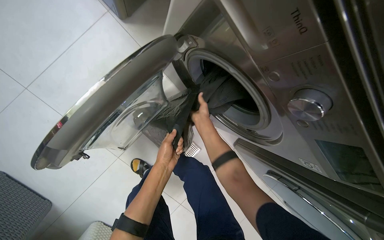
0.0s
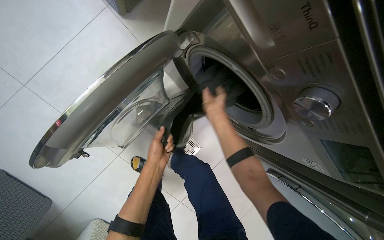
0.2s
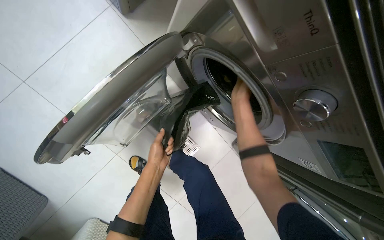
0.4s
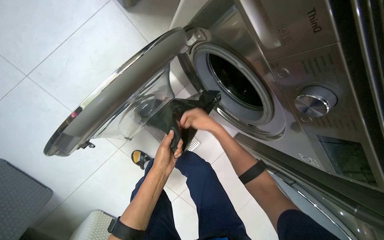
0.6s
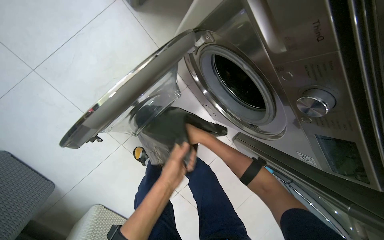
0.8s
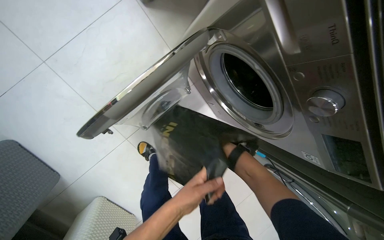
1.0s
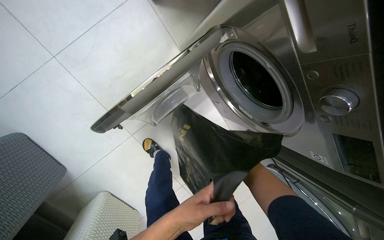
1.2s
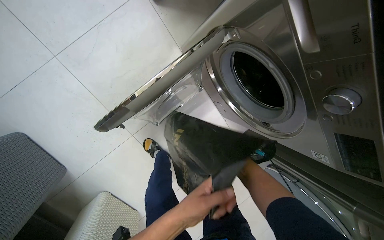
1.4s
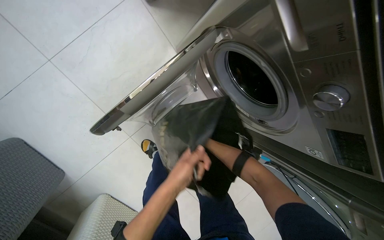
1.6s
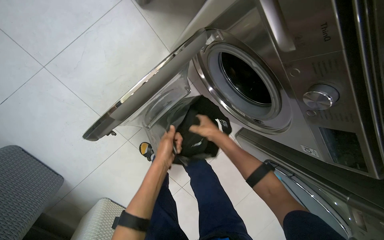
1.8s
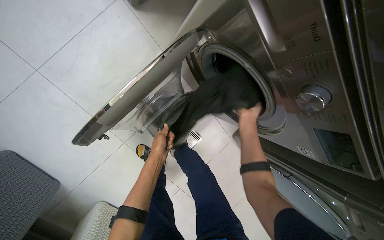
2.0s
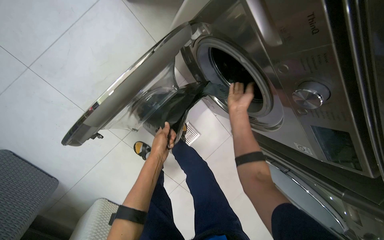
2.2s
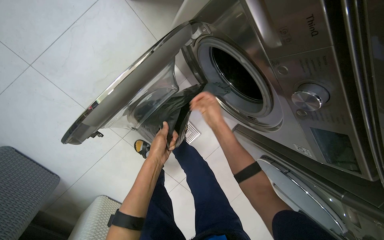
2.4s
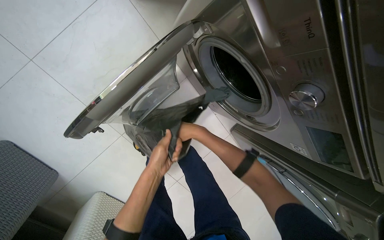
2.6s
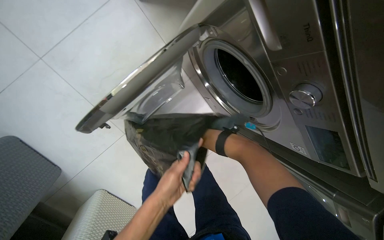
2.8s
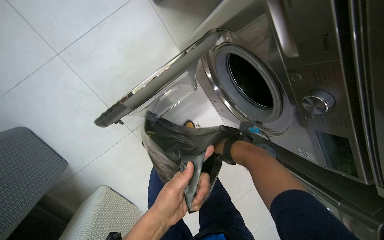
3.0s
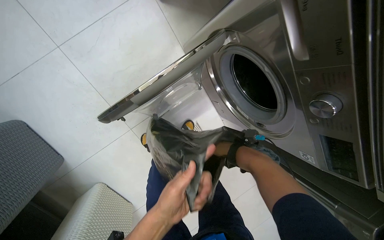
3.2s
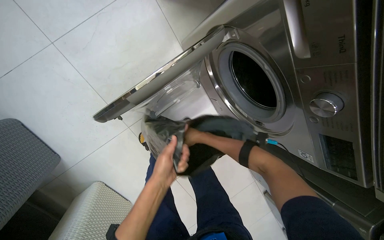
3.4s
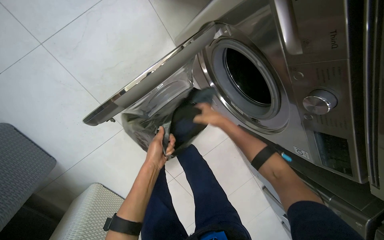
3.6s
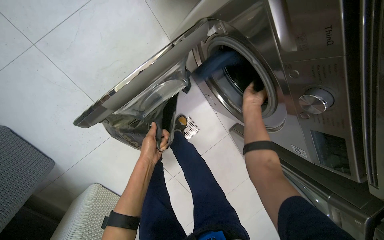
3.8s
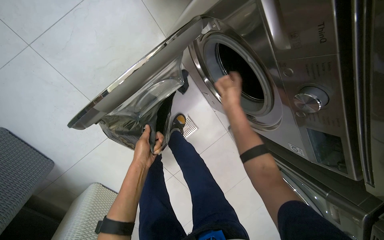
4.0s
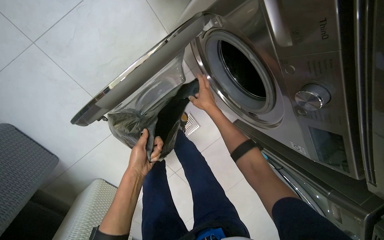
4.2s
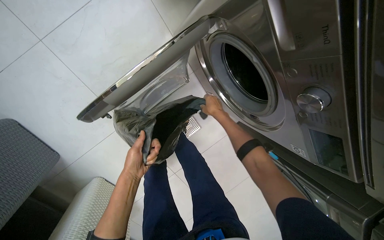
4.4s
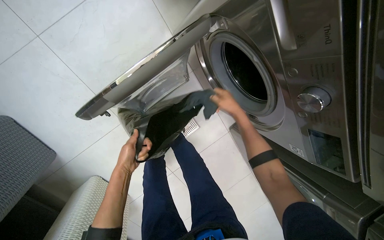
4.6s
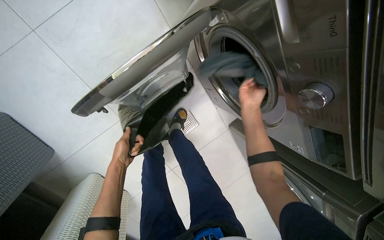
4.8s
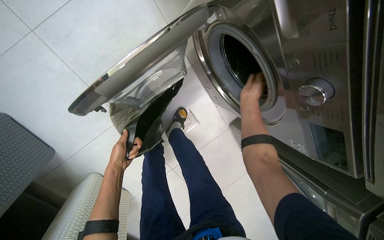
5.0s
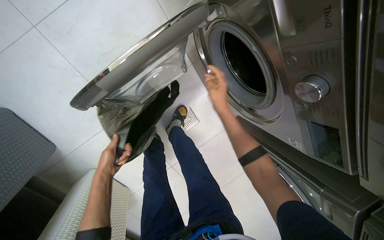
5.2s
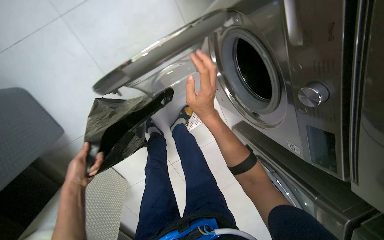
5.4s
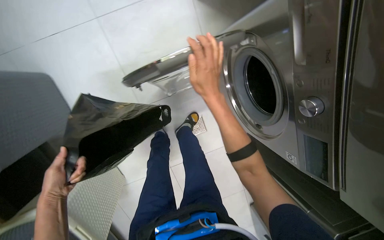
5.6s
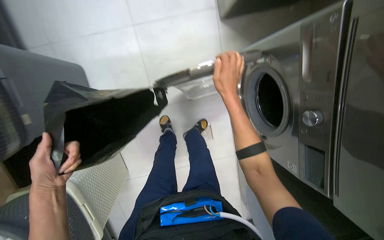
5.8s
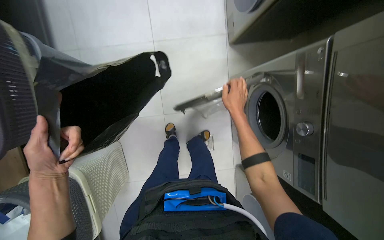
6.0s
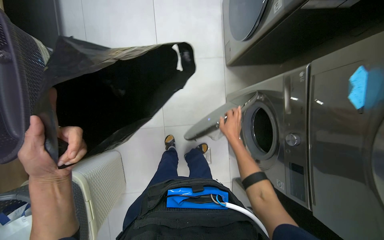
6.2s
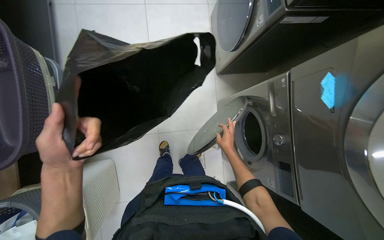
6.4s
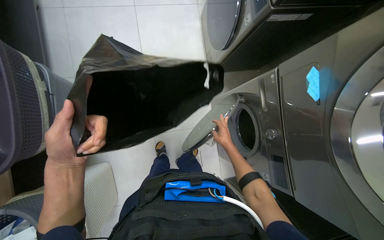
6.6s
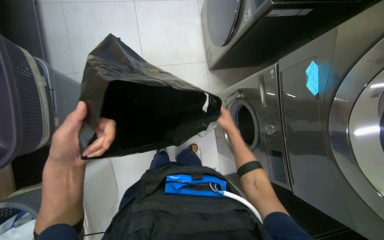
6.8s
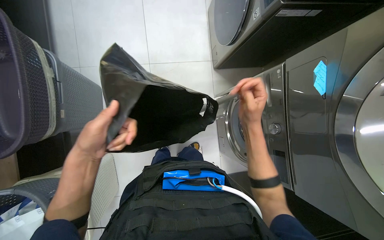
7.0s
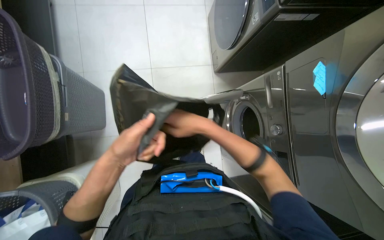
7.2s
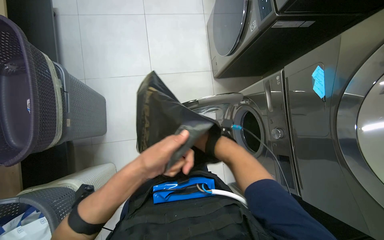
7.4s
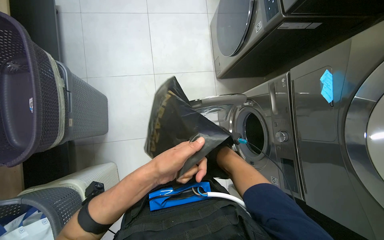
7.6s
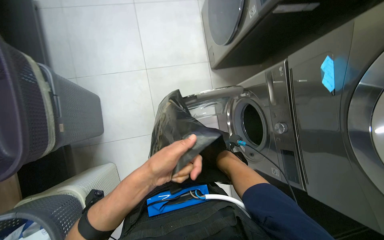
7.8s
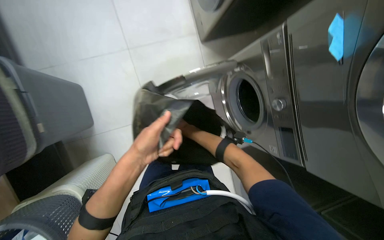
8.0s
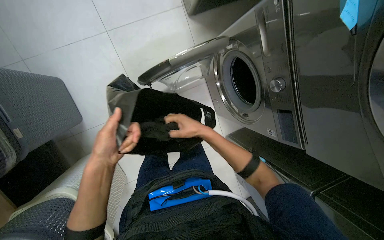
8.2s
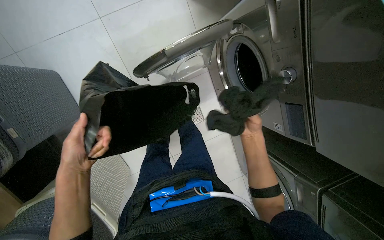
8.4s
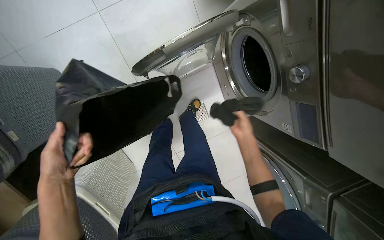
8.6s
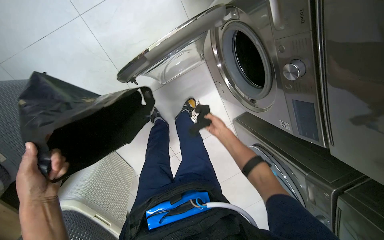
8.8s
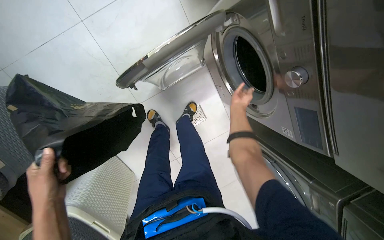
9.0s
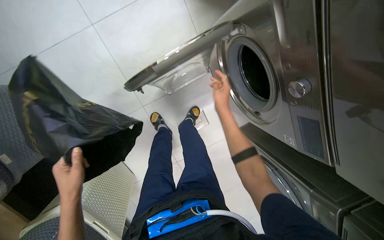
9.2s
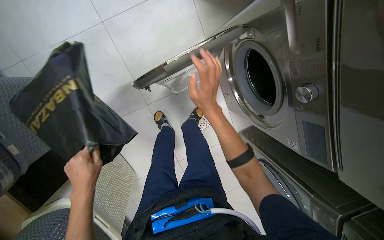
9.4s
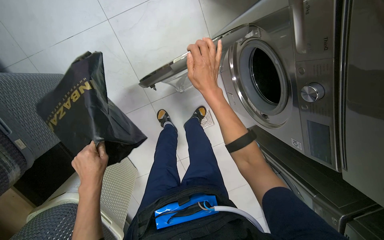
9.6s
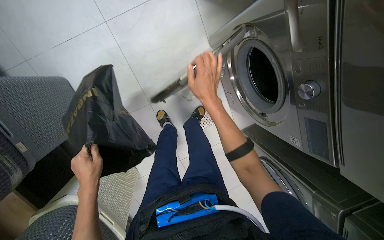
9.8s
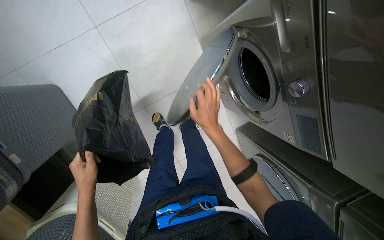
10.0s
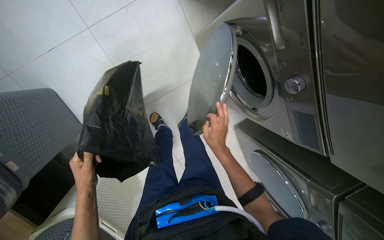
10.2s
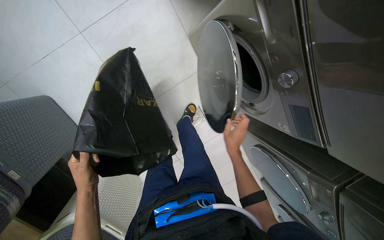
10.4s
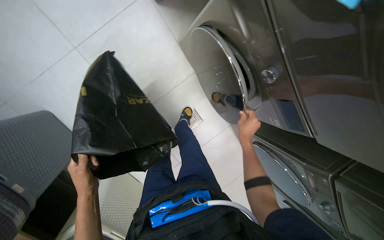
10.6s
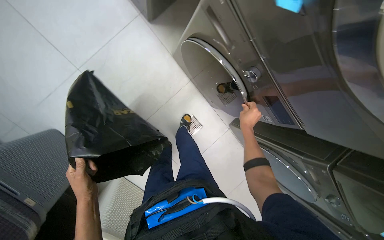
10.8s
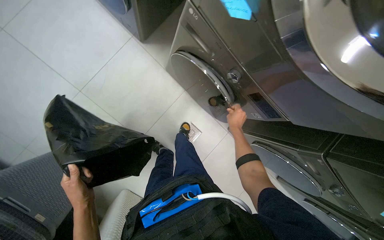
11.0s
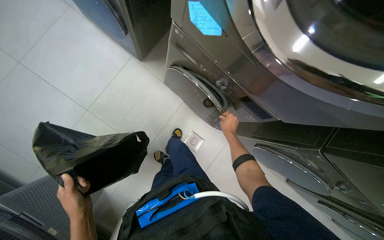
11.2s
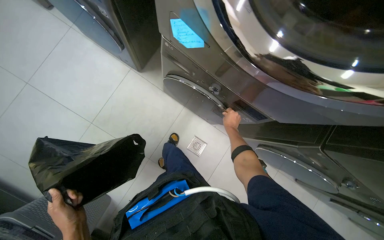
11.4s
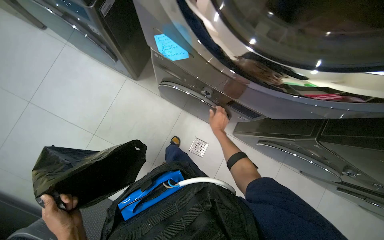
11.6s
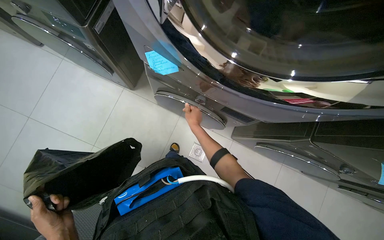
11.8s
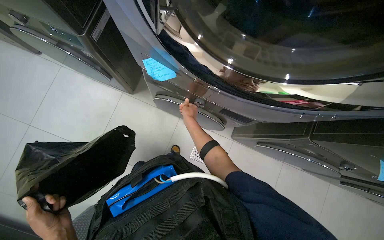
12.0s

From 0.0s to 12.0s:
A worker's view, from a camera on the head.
Job: managing laundry.
The whole recording: Loading and operating washing machines. The worker loads clothes from bags into washing machines and sets their controls.
From 0.0s to 1.6s: The left hand shifts some 15 cm nearer to the camera.
From 1.6s to 3.0s: The left hand travels nearer to the camera by about 10 cm.
From 3.0s to 4.4s: The left hand moves farther from the camera and to the left, approximately 15 cm.
From 4.4s to 6.0s: The camera pitches upward, by some 15 degrees. The scene rotates clockwise by about 30 degrees.
From 6.0s to 7.6s: The view tilts some 10 degrees upward. The left hand is displaced to the right by about 25 cm; the right hand is displaced to the left by some 20 cm, and reaches some 5 cm farther from the camera, then returns.
From 7.6s to 9.0s: The camera pitches downward, by approximately 20 degrees.
From 9.0s to 10.4s: The right hand moves nearer and farther over roughly 20 cm, changing direction 2 times.
From 10.4s to 12.0s: The view tips upward by roughly 25 degrees. The scene rotates counterclockwise by some 35 degrees.

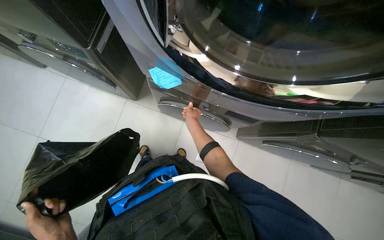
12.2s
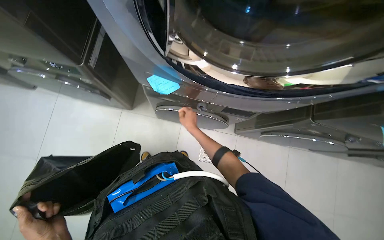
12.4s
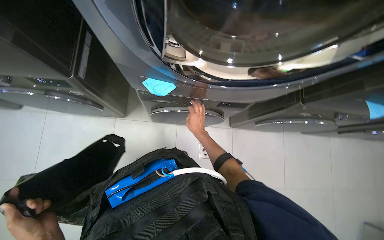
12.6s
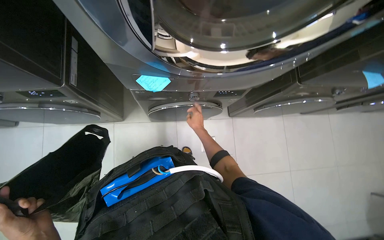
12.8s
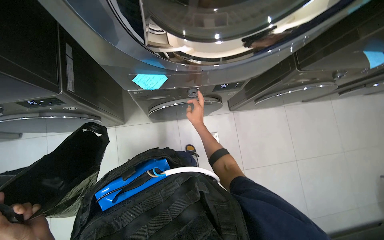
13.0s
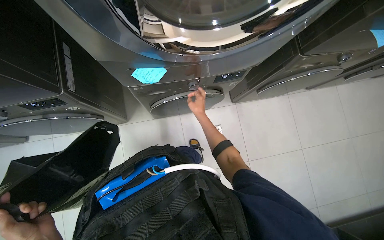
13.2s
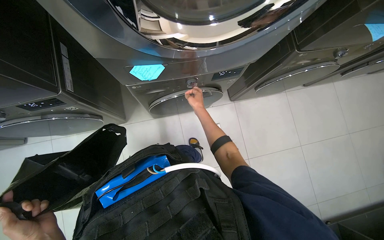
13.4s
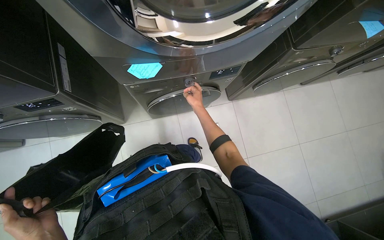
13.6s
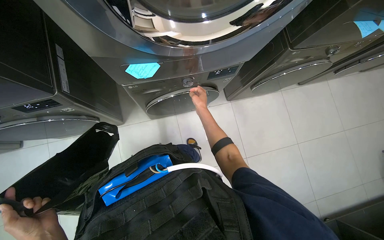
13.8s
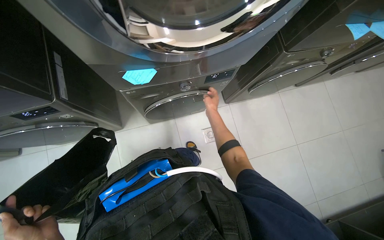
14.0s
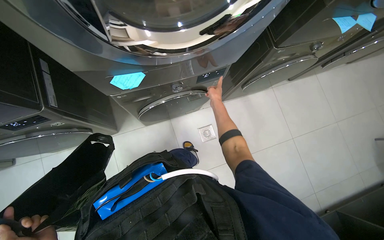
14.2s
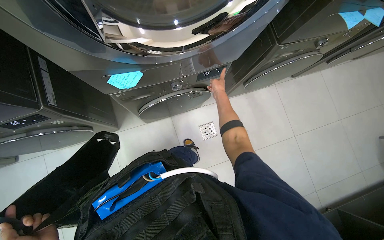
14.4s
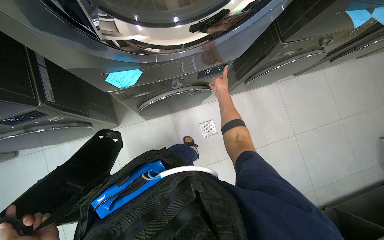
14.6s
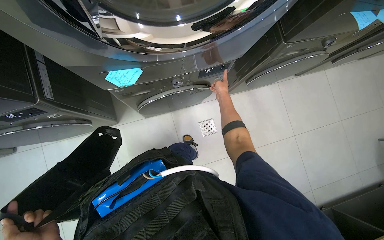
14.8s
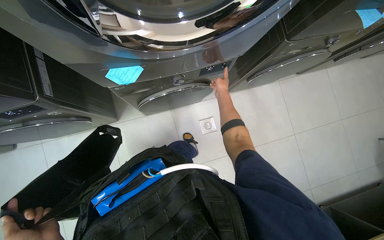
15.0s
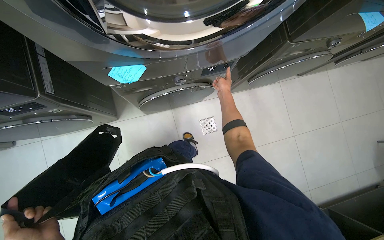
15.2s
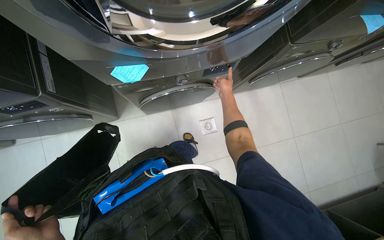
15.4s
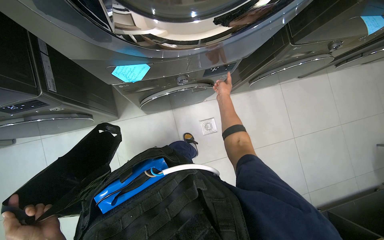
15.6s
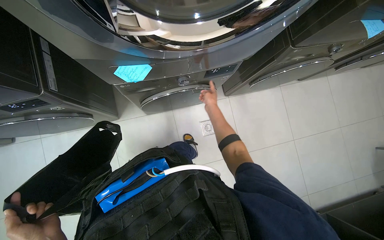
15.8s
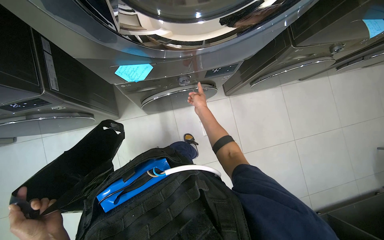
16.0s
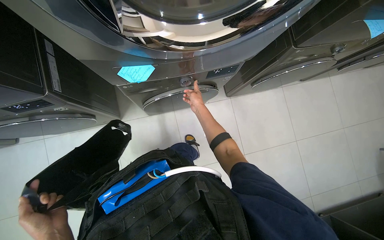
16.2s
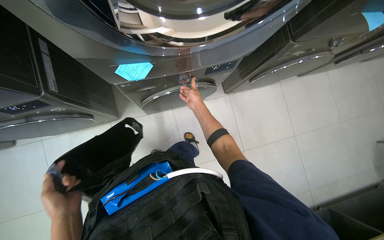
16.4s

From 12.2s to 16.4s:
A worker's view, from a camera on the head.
Job: managing laundry.
The whole recording: Loading and operating washing machines. The worker loads clothes from bags into washing machines and sets their controls.
From 12.2s to 13.6s: The scene turns roughly 35 degrees counterclockwise in the picture.
From 13.6s to 15.0s: The right hand goes approximately 25 cm to the right, farther from the camera and up the picture.
From 15.0s to 16.4s: The right hand moves to the left, approximately 15 cm.

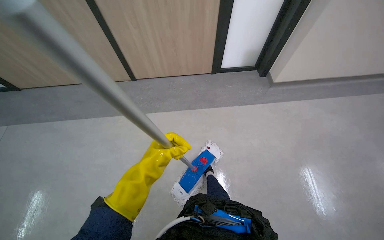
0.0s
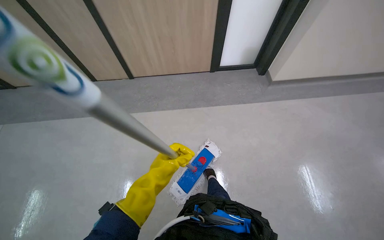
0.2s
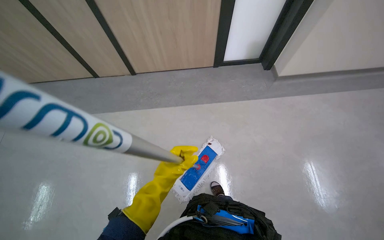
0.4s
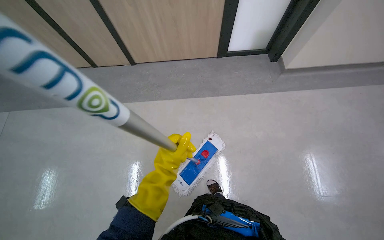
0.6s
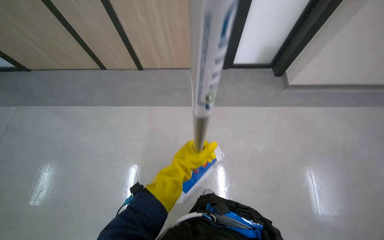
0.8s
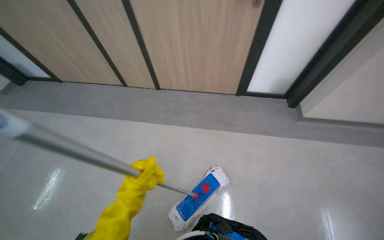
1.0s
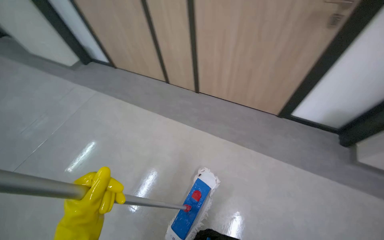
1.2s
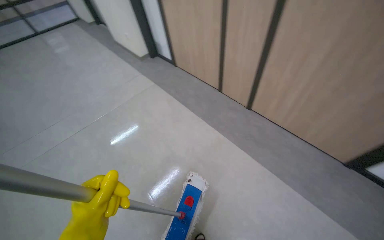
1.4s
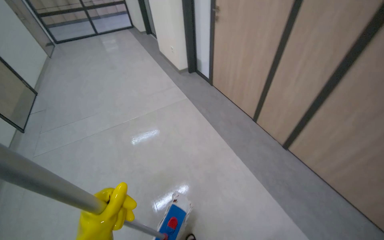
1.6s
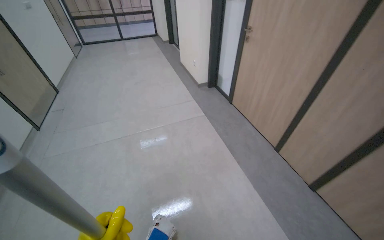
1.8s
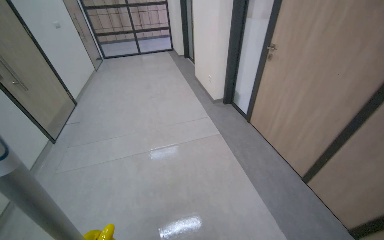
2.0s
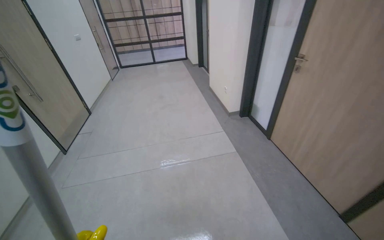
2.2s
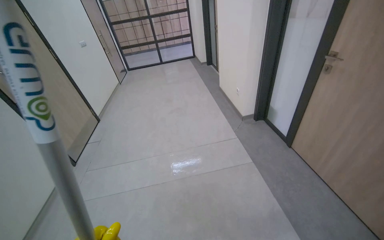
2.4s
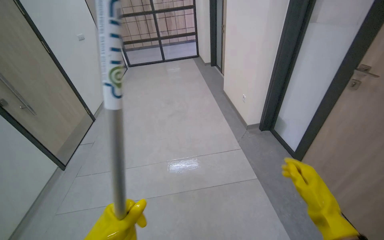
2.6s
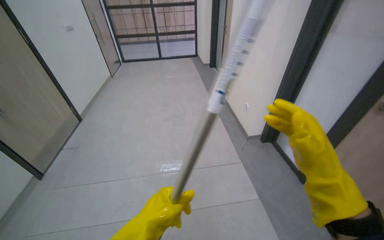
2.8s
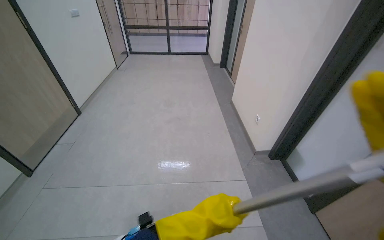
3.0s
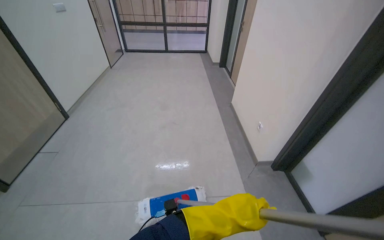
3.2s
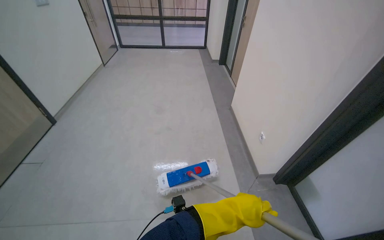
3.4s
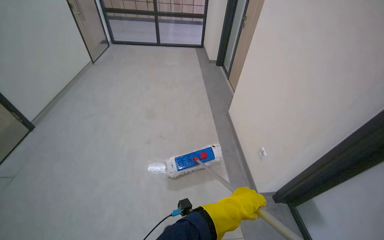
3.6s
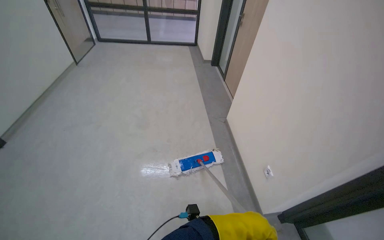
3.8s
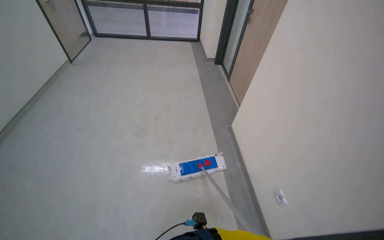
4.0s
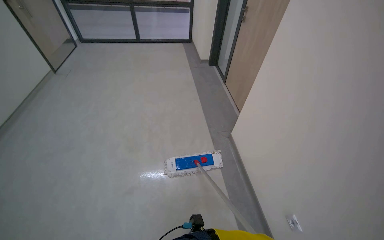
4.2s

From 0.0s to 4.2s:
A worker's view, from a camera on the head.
Job: mopping floor.
The whole recording: Mopping hallway floor. The worker mops the hallway floor with a flat mop.
From 0.0s to 1.4s: The head rotates some 50 degrees to the left.
From 1.4s to 2.8s: The camera is carried roughly 1.5 m. The head turns to the left by some 35 degrees. The view tips upward by approximately 10 degrees.
From 2.8s to 4.2s: The wearer moves approximately 1 m.
